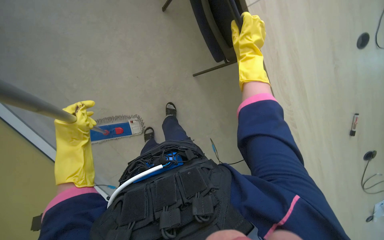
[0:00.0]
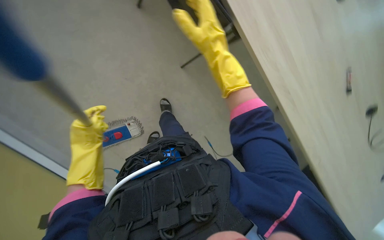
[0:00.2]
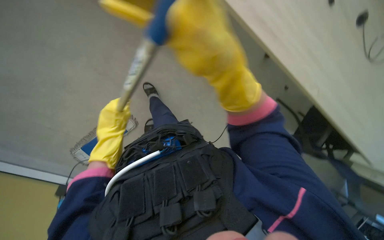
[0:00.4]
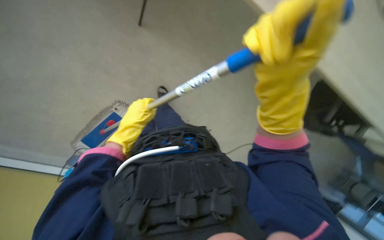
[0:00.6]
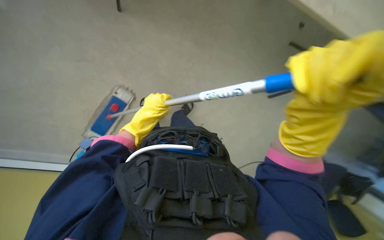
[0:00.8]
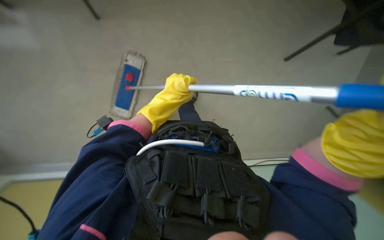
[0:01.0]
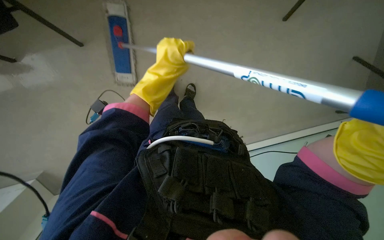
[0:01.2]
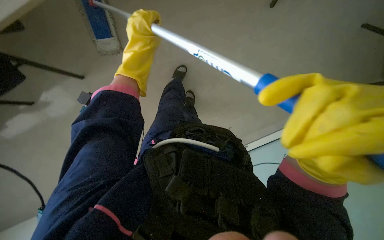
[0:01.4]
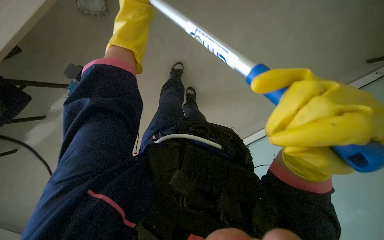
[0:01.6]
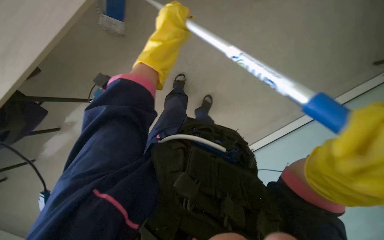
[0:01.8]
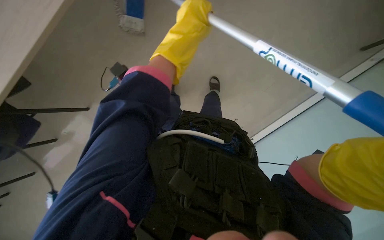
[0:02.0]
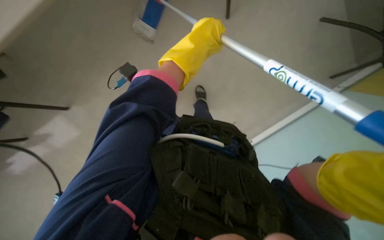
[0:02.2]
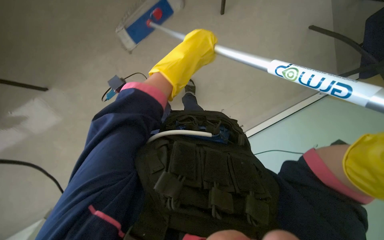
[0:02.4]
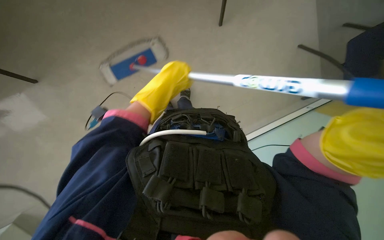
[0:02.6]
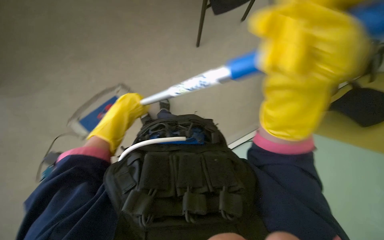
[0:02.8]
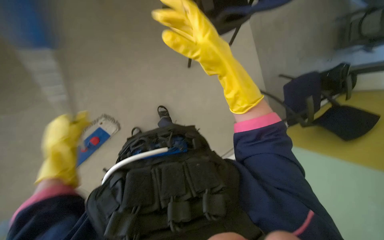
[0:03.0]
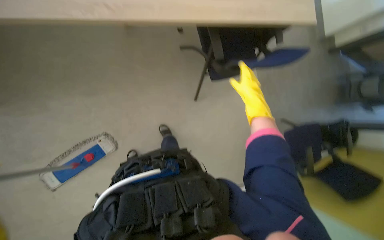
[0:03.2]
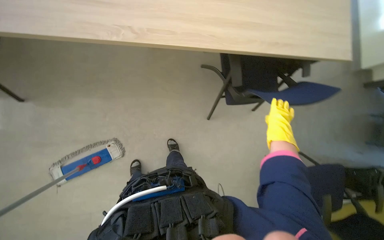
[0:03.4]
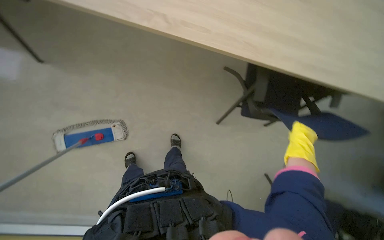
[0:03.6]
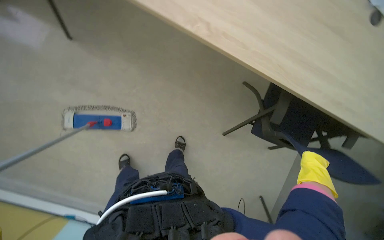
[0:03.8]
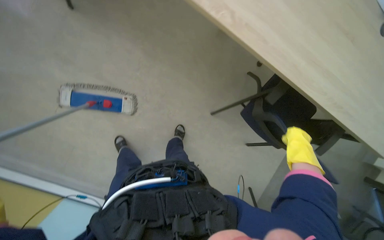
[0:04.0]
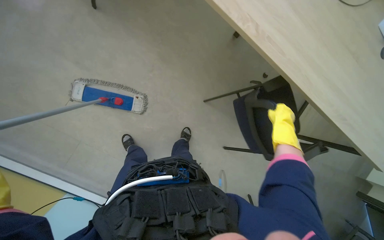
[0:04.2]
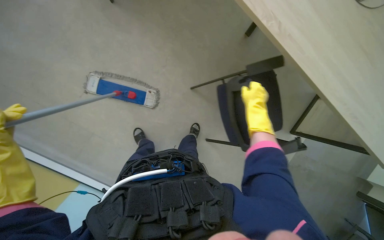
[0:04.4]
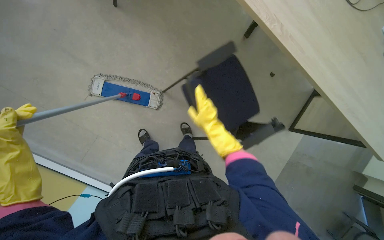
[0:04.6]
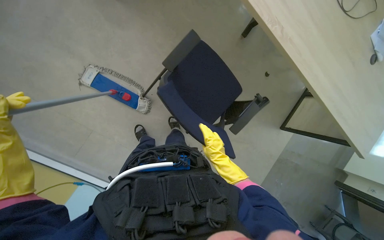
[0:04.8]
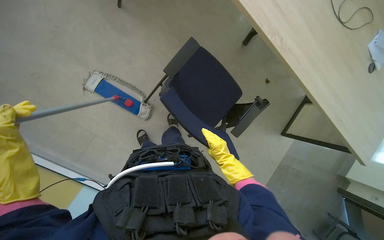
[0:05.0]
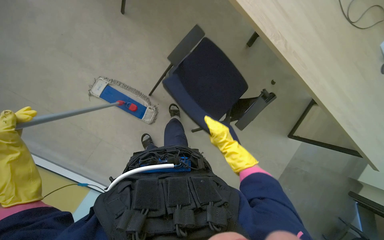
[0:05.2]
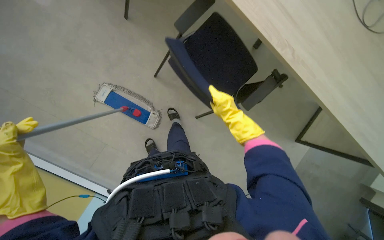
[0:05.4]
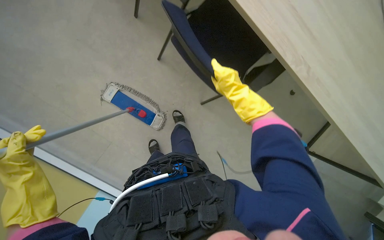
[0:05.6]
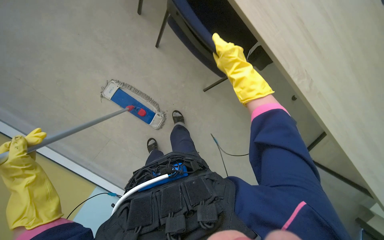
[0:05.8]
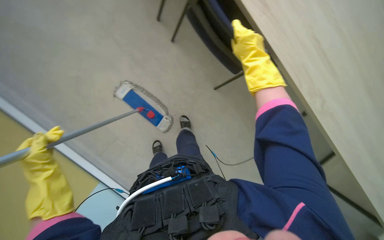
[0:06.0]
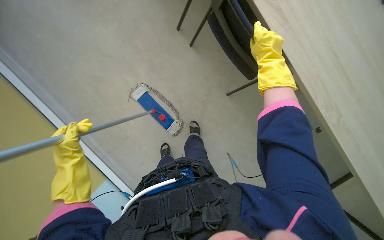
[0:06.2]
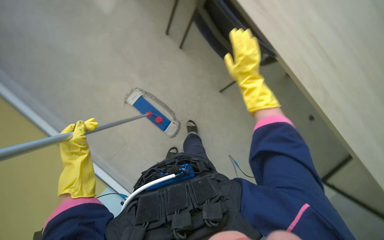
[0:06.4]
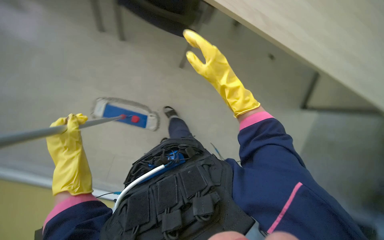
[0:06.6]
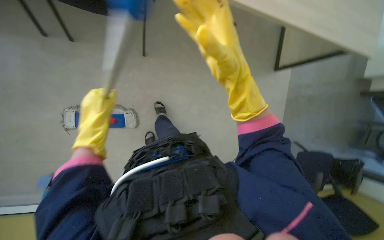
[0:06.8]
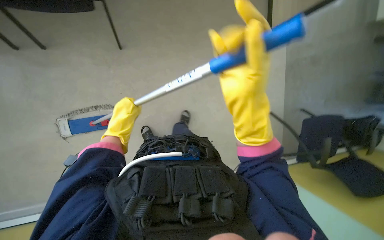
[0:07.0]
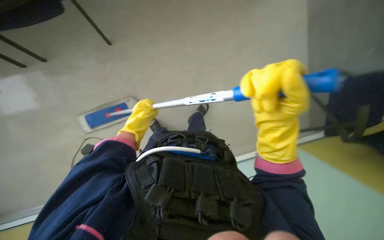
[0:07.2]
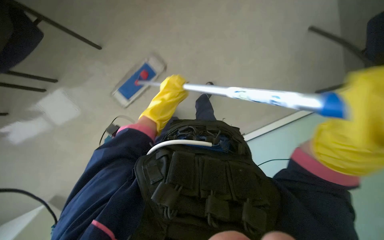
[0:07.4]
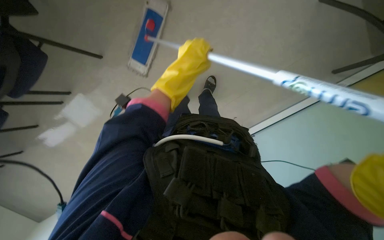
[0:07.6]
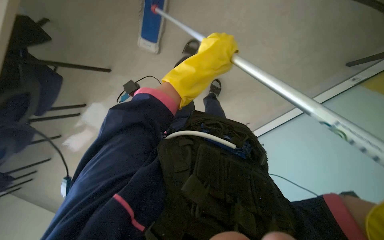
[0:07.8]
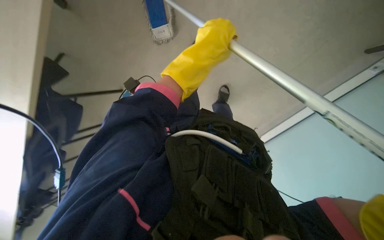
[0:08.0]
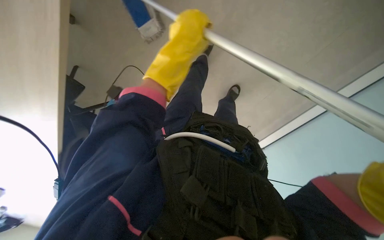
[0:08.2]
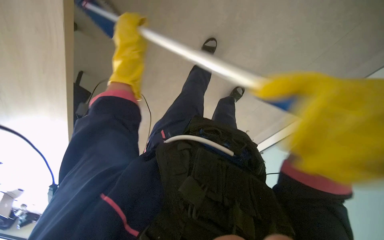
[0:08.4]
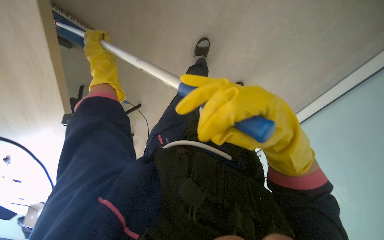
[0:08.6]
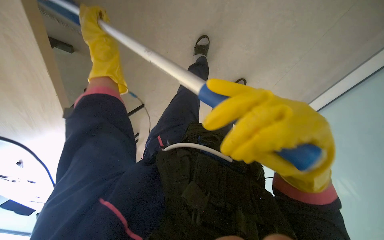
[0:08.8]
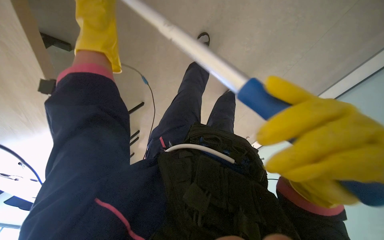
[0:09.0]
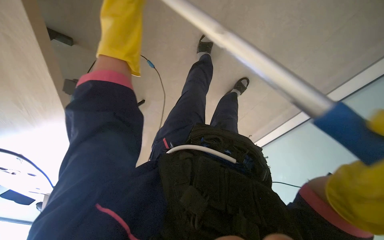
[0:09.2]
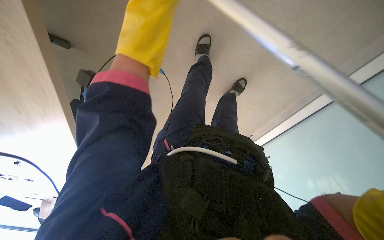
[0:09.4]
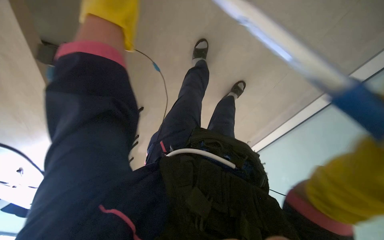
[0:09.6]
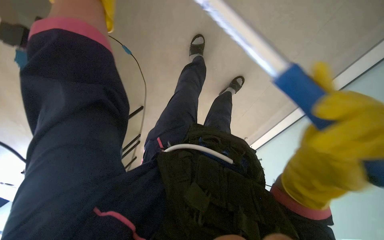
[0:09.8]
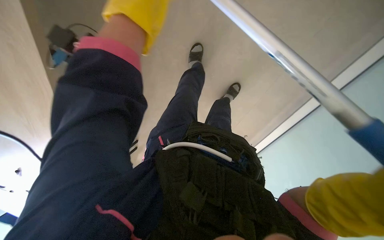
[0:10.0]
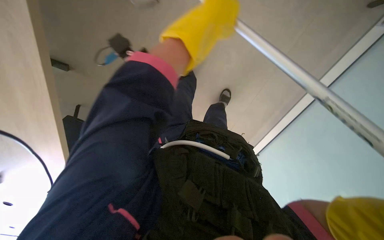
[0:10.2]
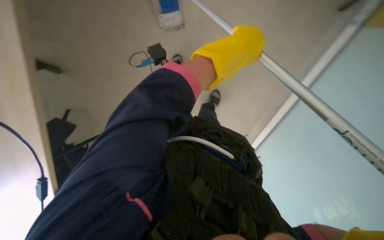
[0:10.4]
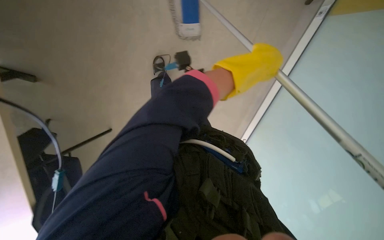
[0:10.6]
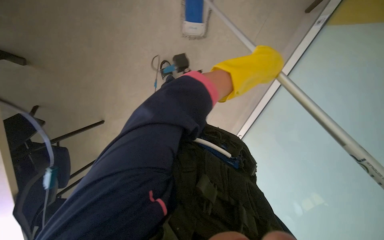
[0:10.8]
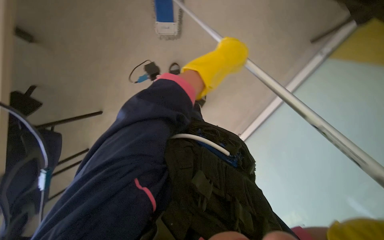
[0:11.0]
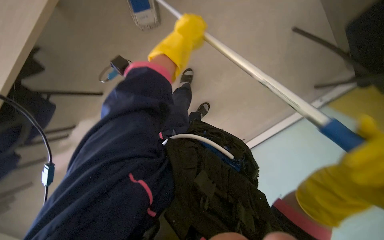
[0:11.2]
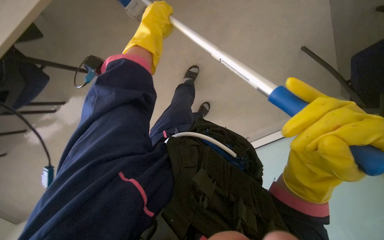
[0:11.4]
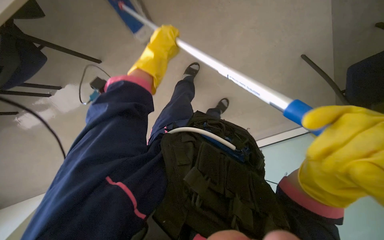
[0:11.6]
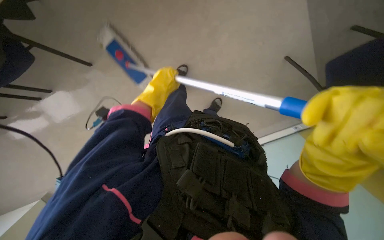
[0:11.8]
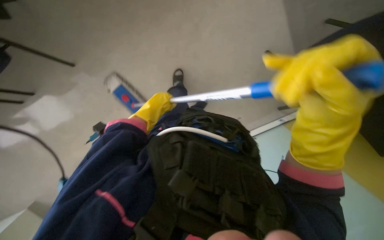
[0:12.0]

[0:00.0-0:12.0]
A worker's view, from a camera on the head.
Job: mopping floor.
The whole recording: Mopping office floor. The worker mops the office floor, moving chairs as needed.
0:00.0 to 0:01.6: The view tips downward by about 30 degrees. The left hand is displaced to the right and up the picture by some 15 cm.
0:01.6 to 0:03.0: The camera is aimed approximately 20 degrees further to the right. The left hand shifts some 30 cm down the picture, farther from the camera and to the left.
0:03.0 to 0:04.4: The wearer looks roughly 10 degrees further upward. The scene turns roughly 55 degrees clockwise in the picture.
0:04.4 to 0:06.0: The right hand goes about 40 cm to the left and nearer to the camera, and moves roughly 25 cm down the picture and comes back.
0:06.0 to 0:07.6: The left hand heads to the right and up the picture, covering approximately 40 cm.
0:07.6 to 0:09.0: The left hand heads to the left and nearer to the camera, covering some 25 cm.
0:09.0 to 0:10.4: The left hand heads to the right, covering about 25 cm.
0:10.4 to 0:12.0: The left hand heads to the left and farther from the camera, covering about 35 cm.

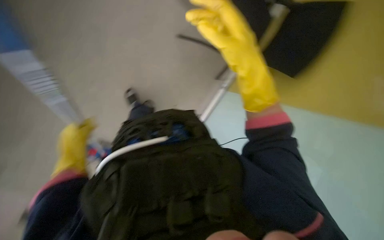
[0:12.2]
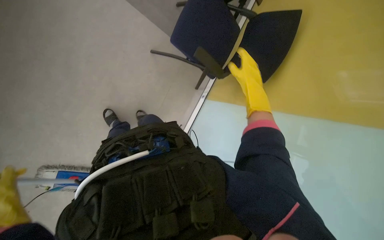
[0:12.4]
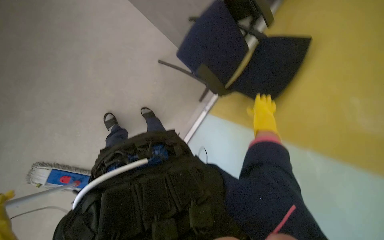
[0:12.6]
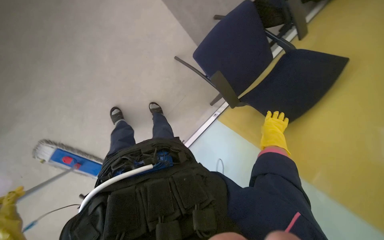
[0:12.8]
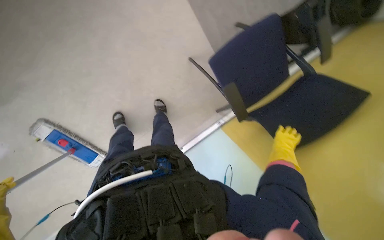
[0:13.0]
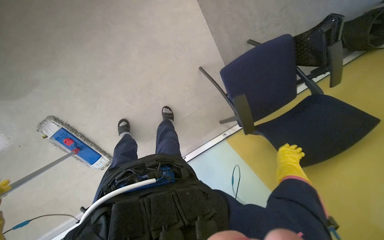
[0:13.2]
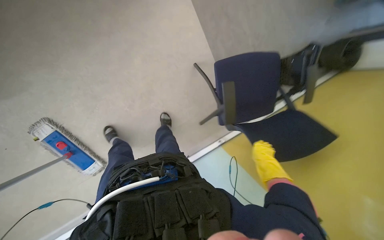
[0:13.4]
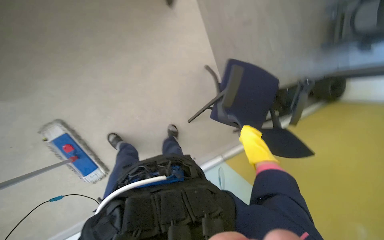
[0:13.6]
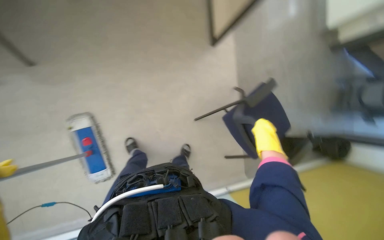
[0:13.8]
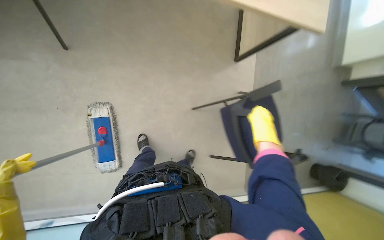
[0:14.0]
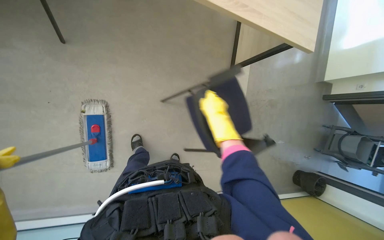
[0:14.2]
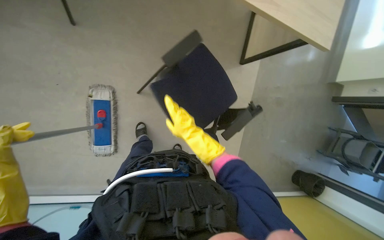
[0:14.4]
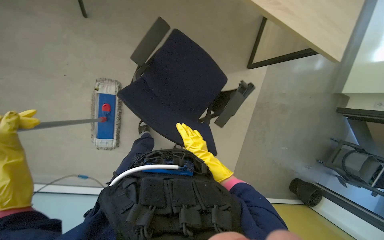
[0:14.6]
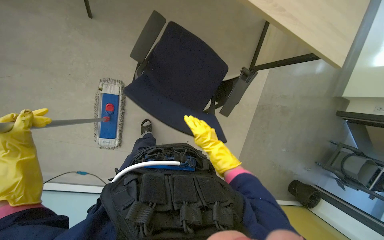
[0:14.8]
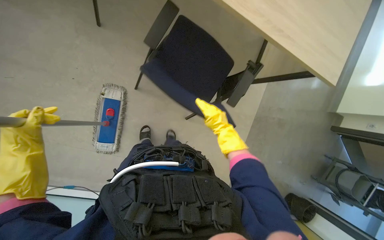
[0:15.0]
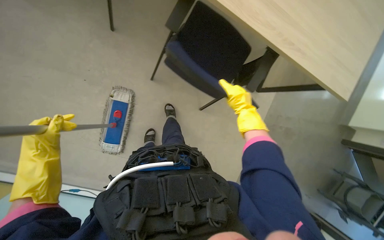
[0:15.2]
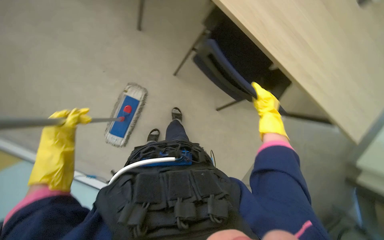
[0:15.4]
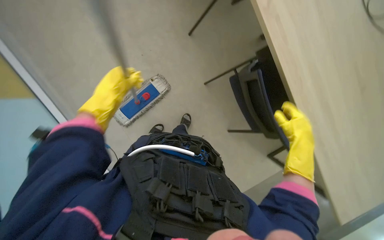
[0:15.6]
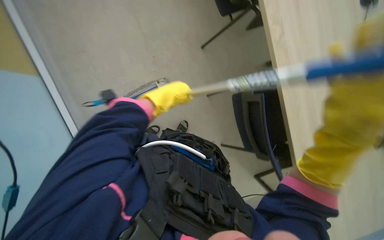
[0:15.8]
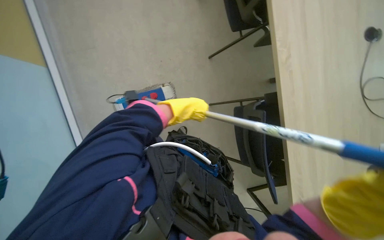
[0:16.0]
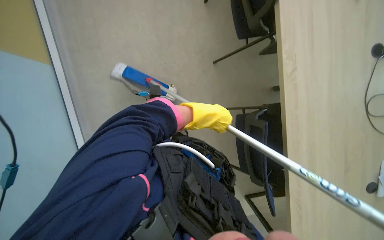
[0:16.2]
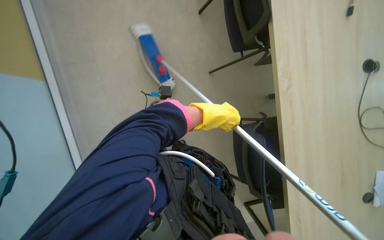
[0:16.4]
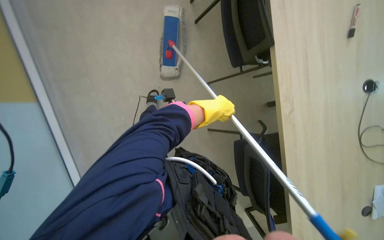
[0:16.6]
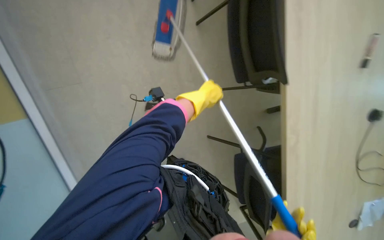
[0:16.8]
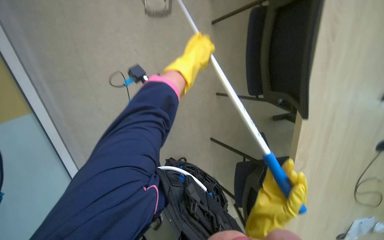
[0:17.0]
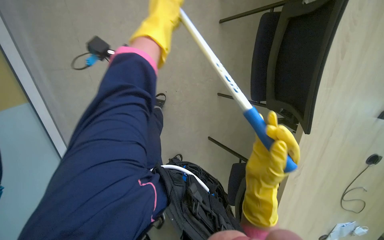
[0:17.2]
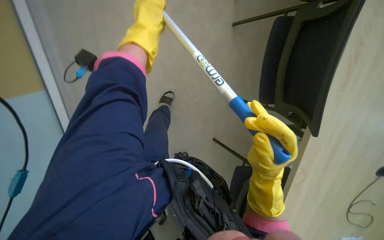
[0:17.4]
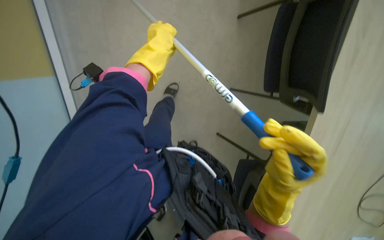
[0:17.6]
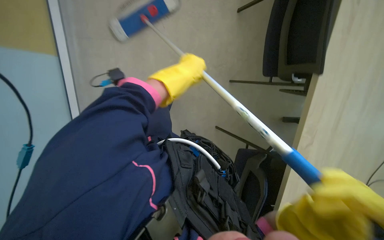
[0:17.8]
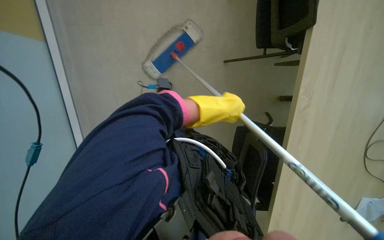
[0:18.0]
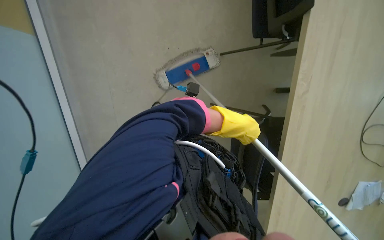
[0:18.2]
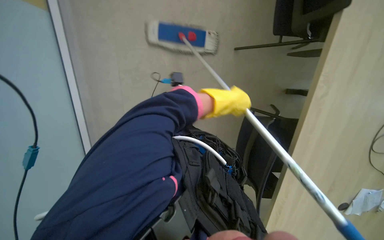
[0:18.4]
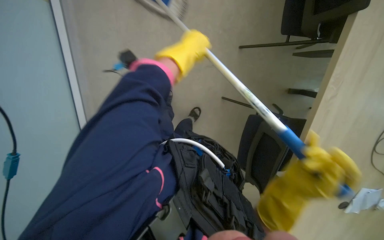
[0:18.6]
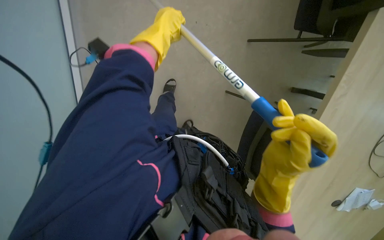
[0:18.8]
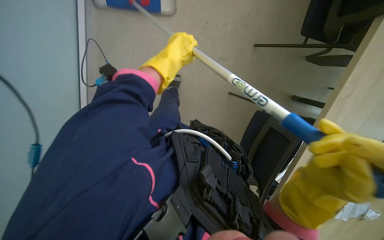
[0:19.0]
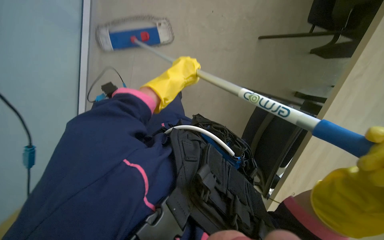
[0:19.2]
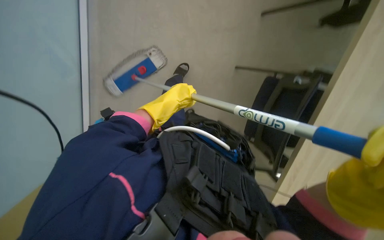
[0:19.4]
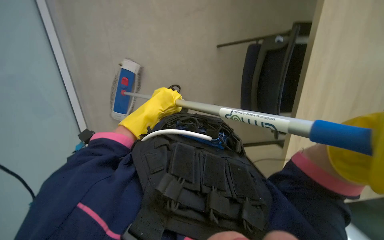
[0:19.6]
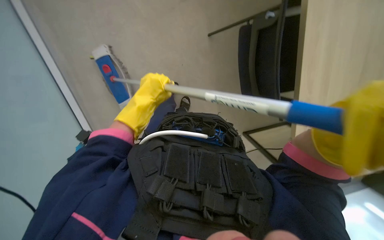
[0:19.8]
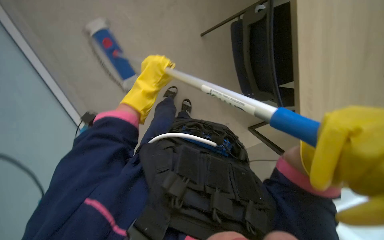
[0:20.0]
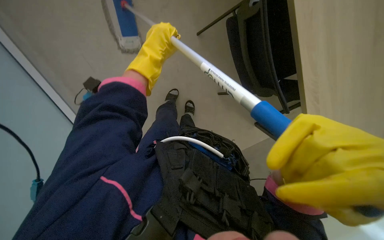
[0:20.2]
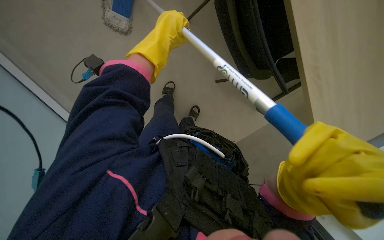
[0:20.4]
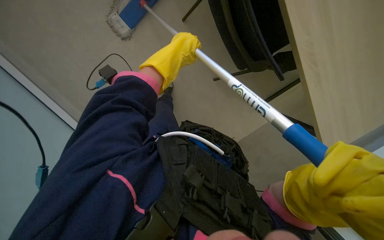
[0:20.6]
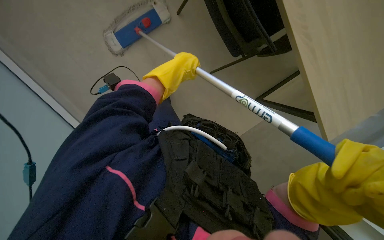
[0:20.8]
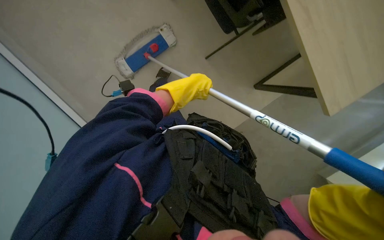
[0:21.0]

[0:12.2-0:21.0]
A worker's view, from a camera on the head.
Job: mopping floor.
The whole recording: Mopping office floor. The worker mops the office floor, moving chairs as needed.
0:12.2 to 0:13.6: The view tilts about 25 degrees upward. The scene rotates clockwise by some 25 degrees. The right hand heads farther from the camera, covering roughly 30 cm.
0:15.2 to 0:16.6: The view tilts some 25 degrees upward. Everything in view rotates about 55 degrees clockwise.
0:16.6 to 0:18.0: The left hand is displaced nearer to the camera by some 15 cm, and travels to the left and back again, some 10 cm each way.
0:18.0 to 0:19.6: The left hand travels to the left by roughly 20 cm, and moves approximately 25 cm up the picture and comes back.
0:19.6 to 0:21.0: The left hand shifts roughly 10 cm up the picture.
